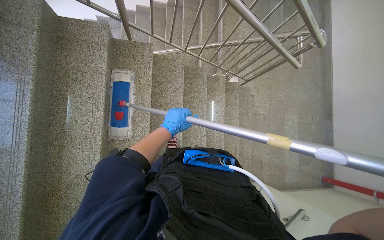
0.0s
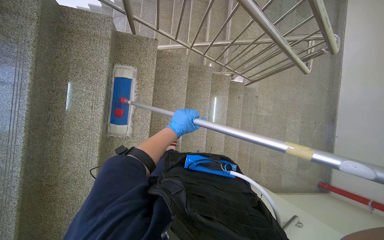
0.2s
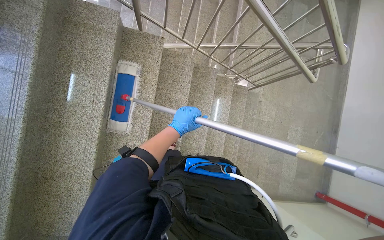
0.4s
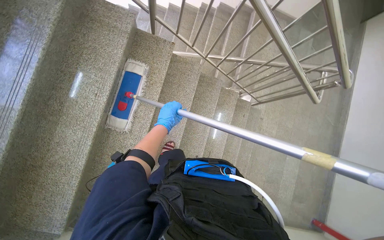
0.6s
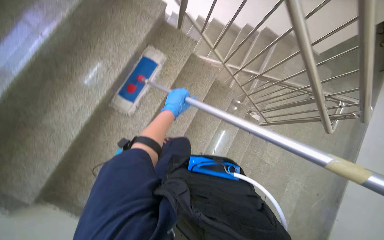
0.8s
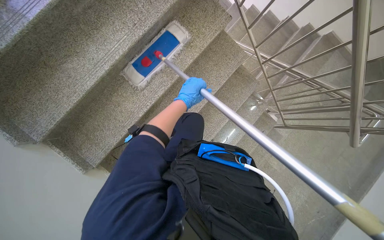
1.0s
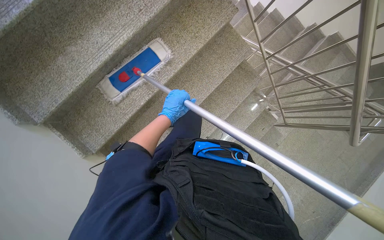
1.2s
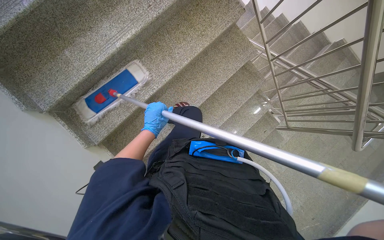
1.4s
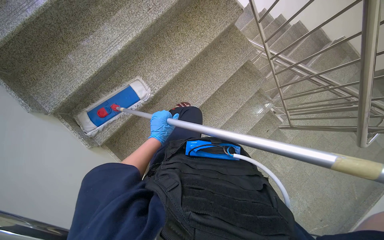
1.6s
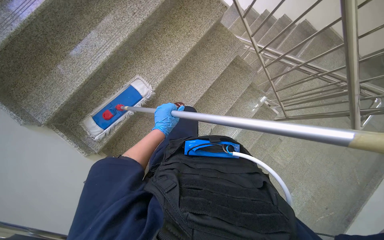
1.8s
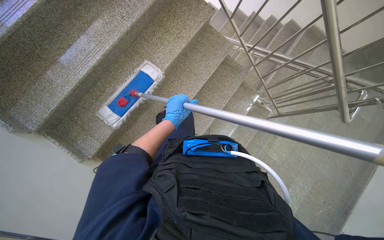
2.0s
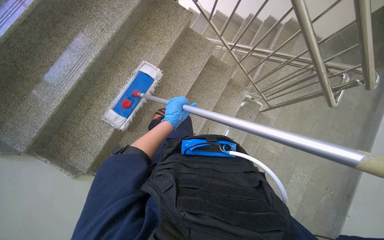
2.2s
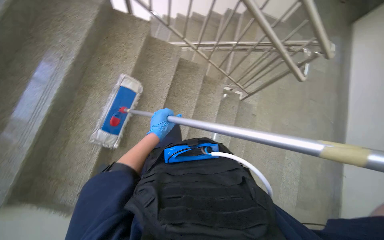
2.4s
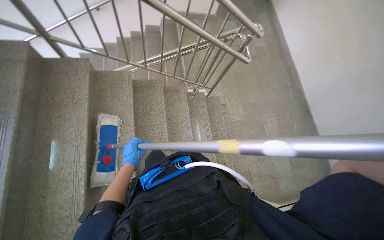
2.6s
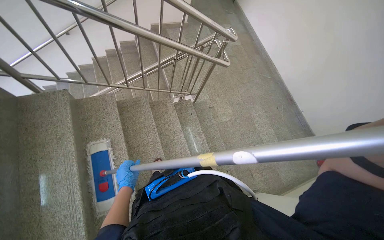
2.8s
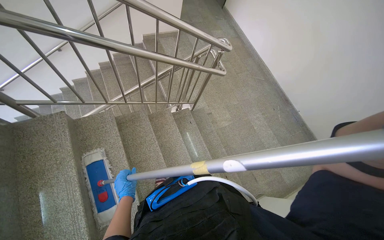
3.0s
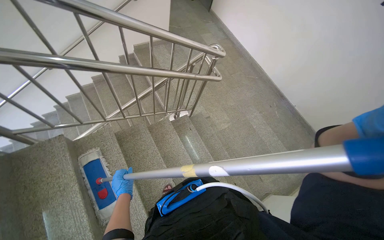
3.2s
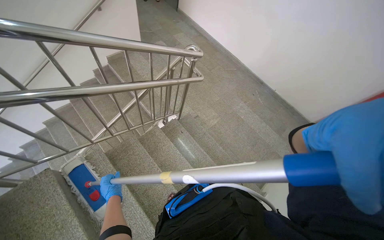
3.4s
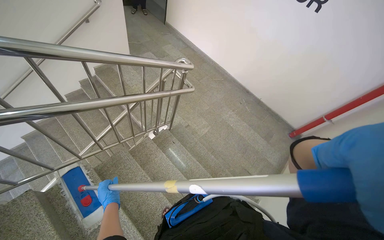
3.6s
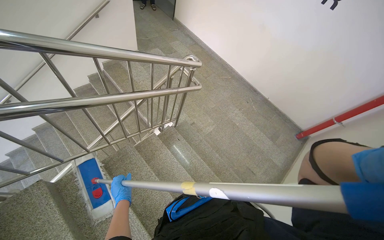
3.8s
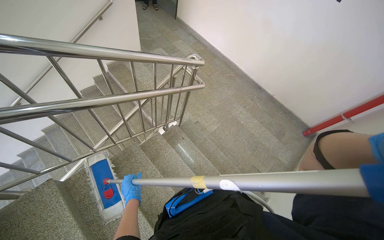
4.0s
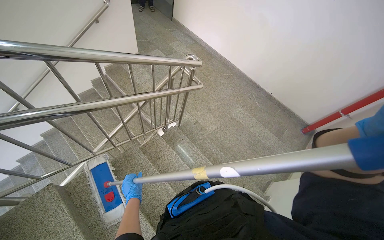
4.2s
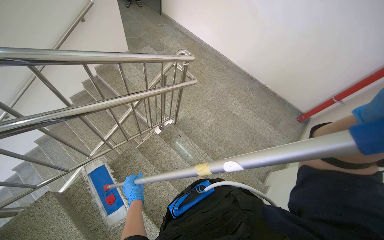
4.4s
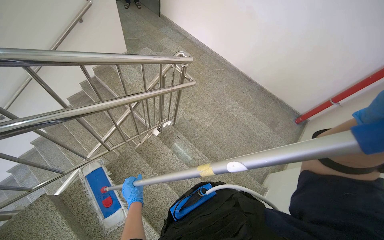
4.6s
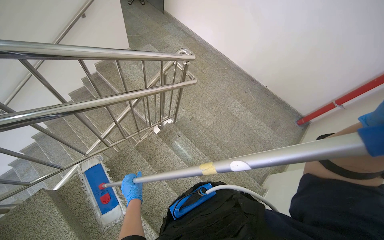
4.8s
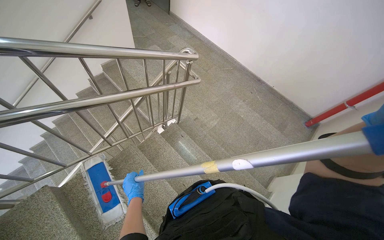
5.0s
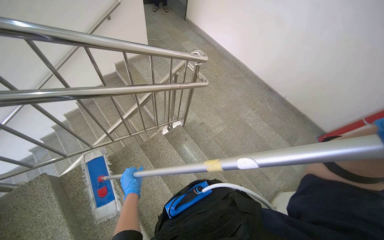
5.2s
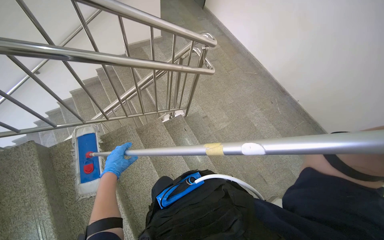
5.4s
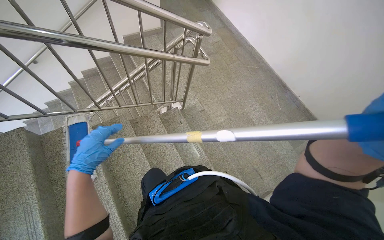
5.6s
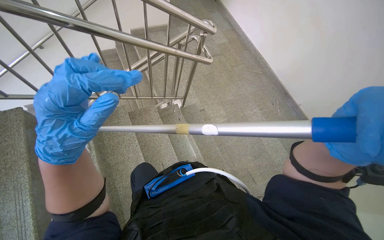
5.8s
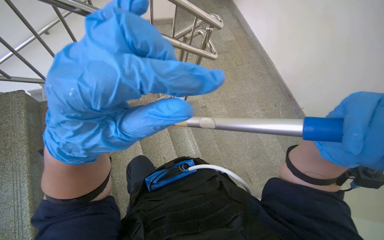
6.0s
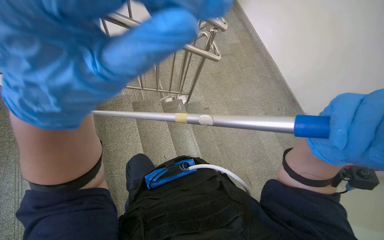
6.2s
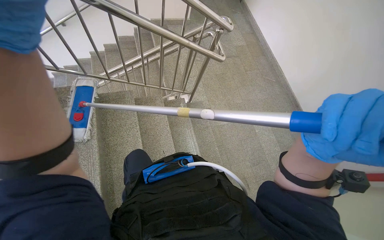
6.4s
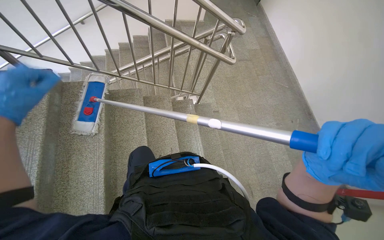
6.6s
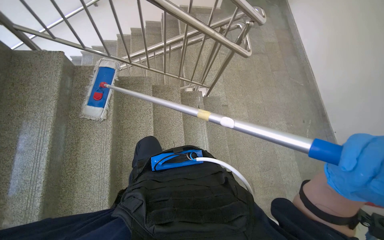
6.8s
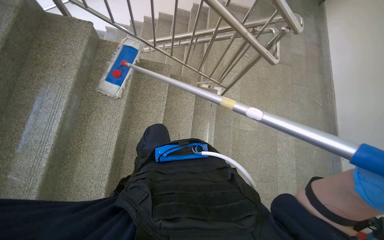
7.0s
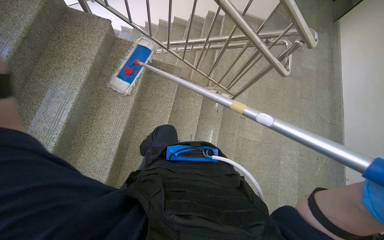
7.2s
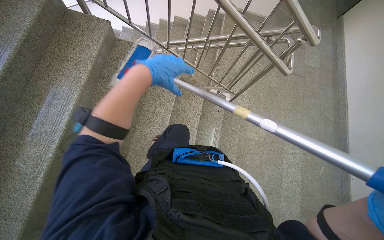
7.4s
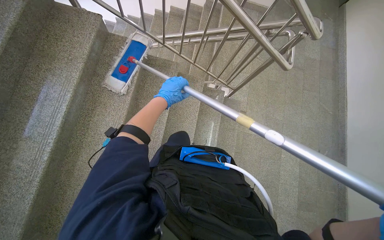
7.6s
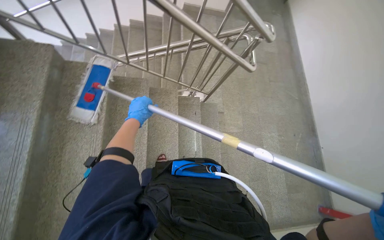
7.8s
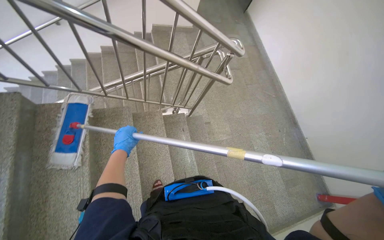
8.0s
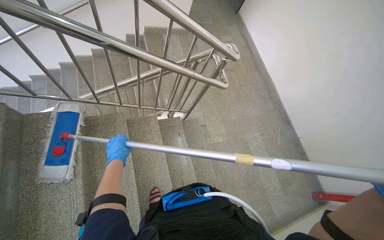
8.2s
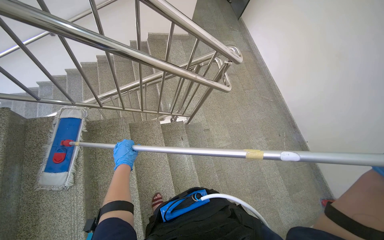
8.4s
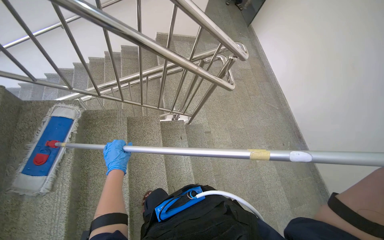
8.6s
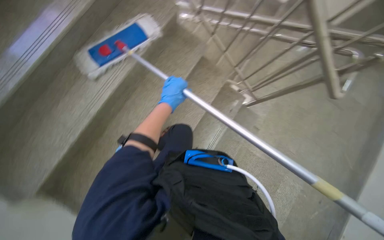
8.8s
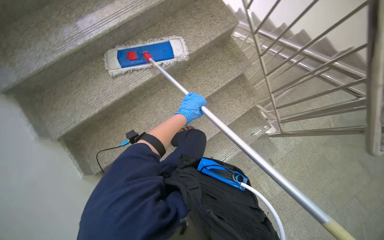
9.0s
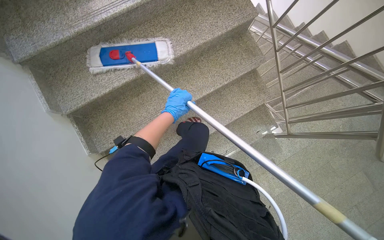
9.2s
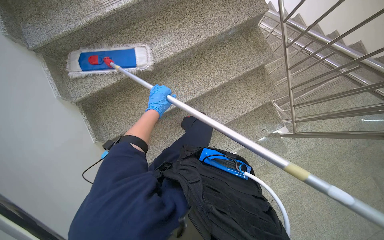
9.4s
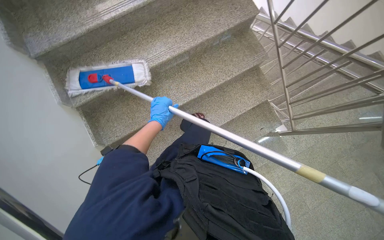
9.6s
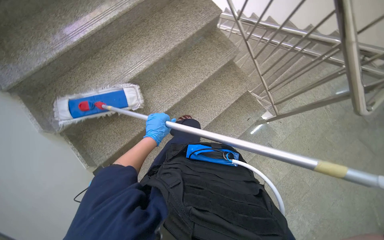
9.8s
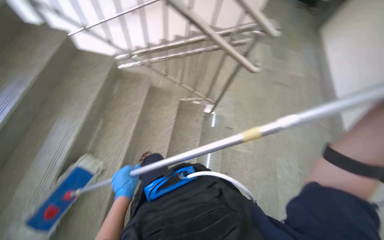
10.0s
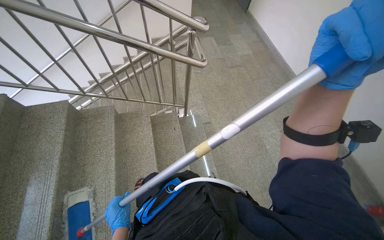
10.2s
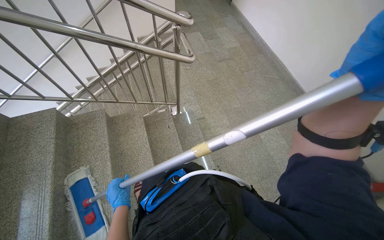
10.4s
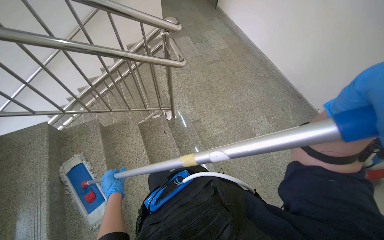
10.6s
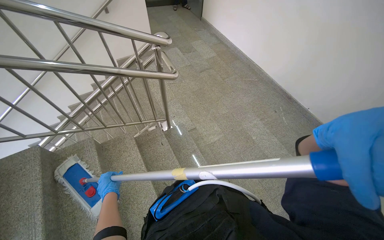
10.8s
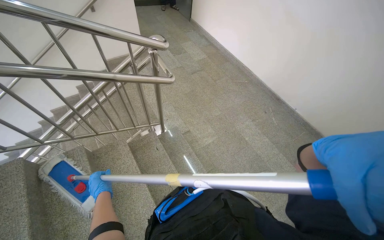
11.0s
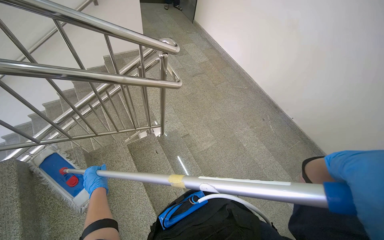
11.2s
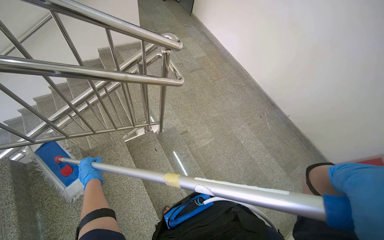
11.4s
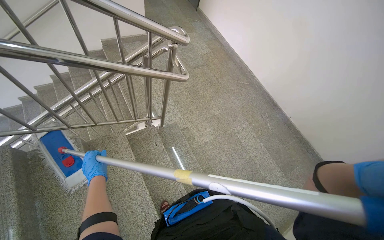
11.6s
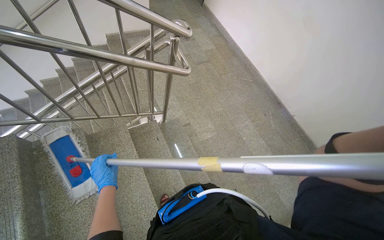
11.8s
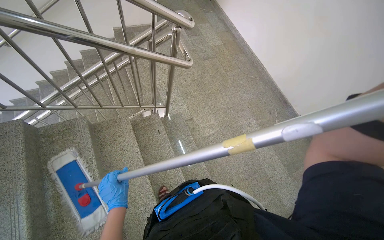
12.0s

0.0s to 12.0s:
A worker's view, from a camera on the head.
Job: mopping floor.
The whole recording: Mopping the staircase. The worker mops the staircase, moving down each step.
0.0s to 1.6s: The scene turns about 45 degrees clockwise in the picture.
1.6s to 3.0s: The wearer's head swings roughly 70 degrees to the right.
4.4s to 6.0s: The left hand travels to the right and nearer to the camera by some 50 cm.
6.0s to 7.6s: The head rotates about 30 degrees to the left.
9.0s to 10.4s: The wearer's head swings approximately 75 degrees to the right.
10.4s to 12.0s: The left hand goes to the left and returns, about 30 cm each way.

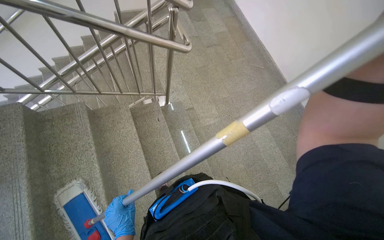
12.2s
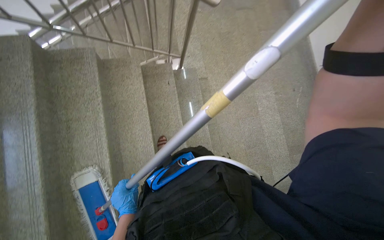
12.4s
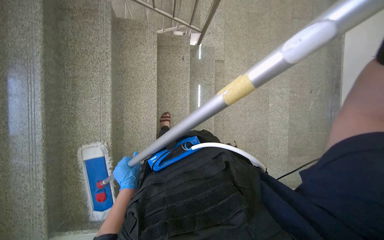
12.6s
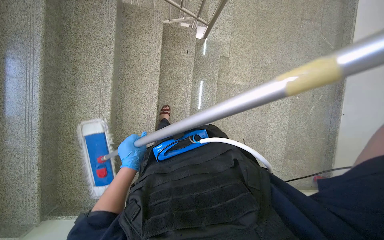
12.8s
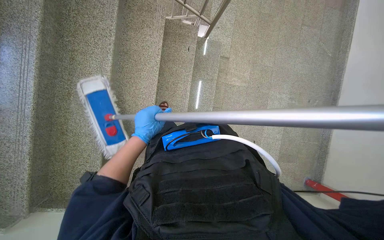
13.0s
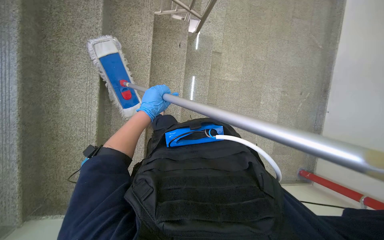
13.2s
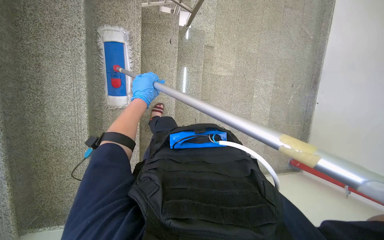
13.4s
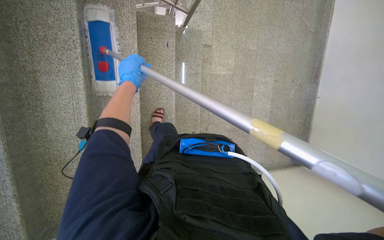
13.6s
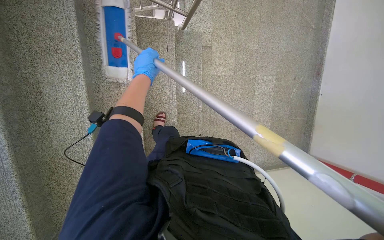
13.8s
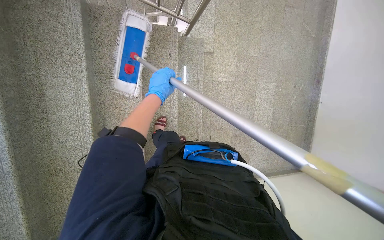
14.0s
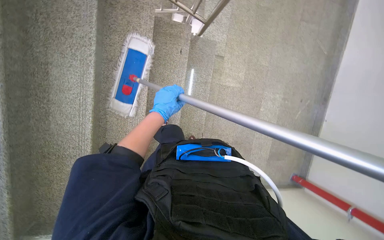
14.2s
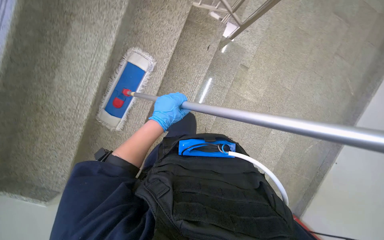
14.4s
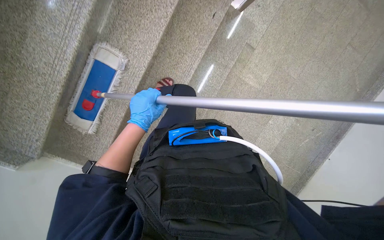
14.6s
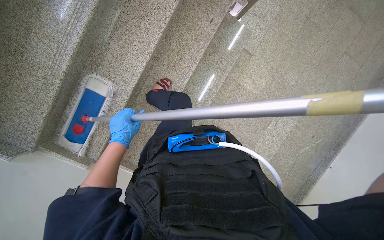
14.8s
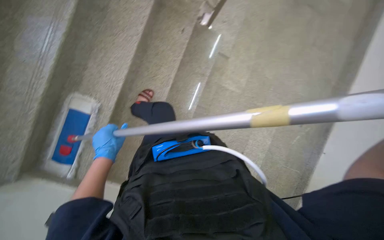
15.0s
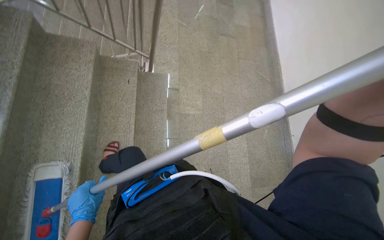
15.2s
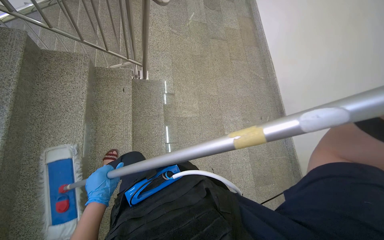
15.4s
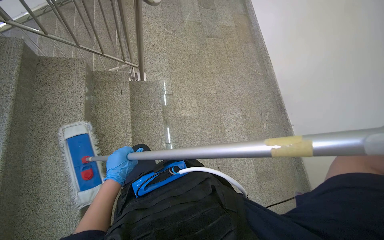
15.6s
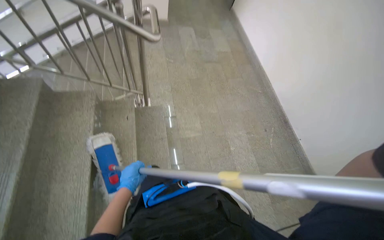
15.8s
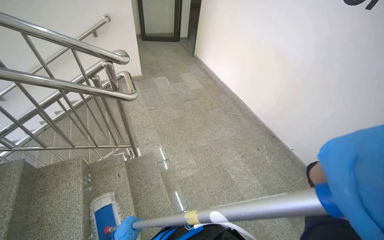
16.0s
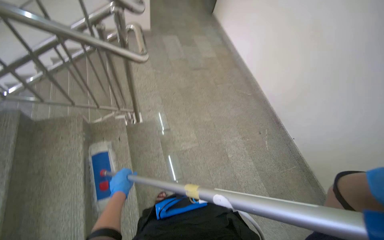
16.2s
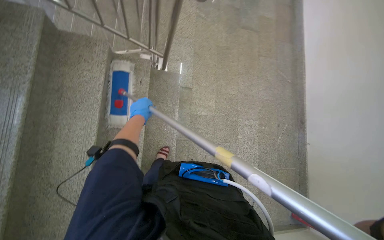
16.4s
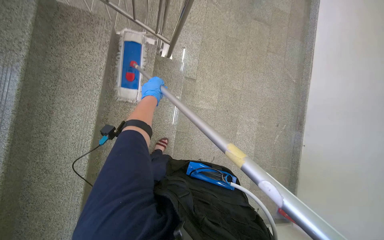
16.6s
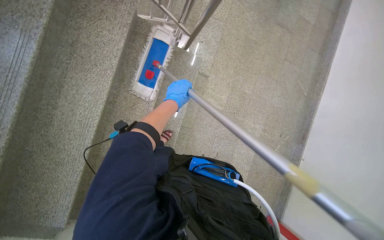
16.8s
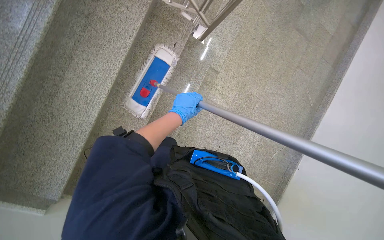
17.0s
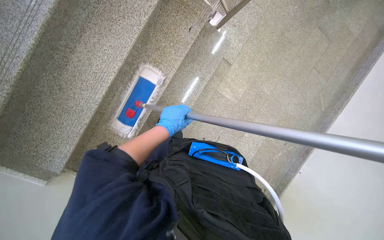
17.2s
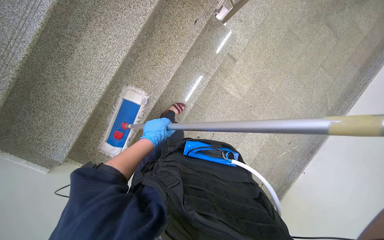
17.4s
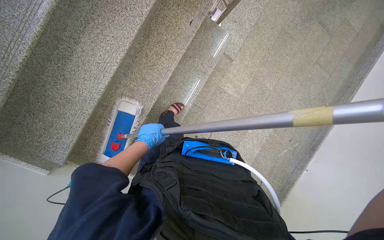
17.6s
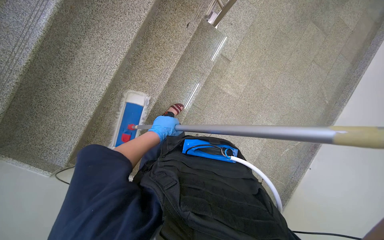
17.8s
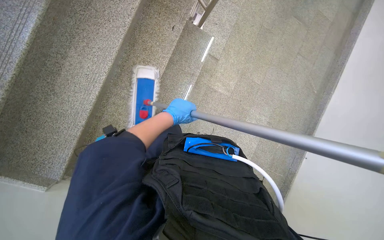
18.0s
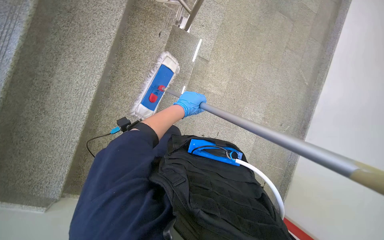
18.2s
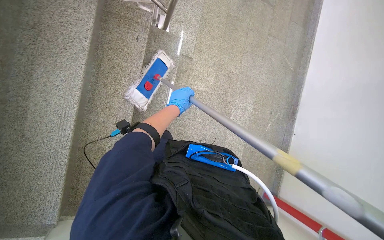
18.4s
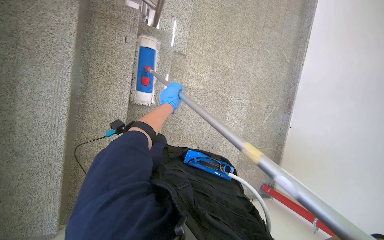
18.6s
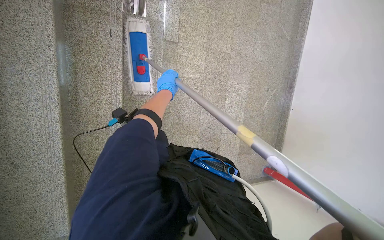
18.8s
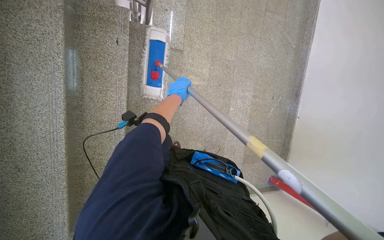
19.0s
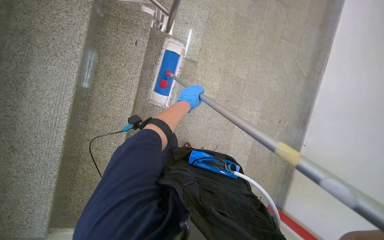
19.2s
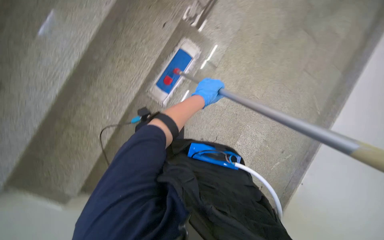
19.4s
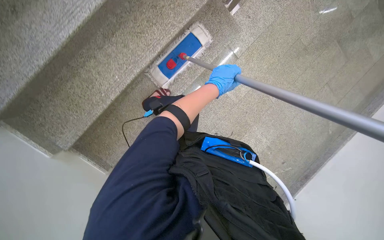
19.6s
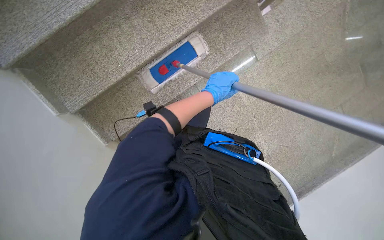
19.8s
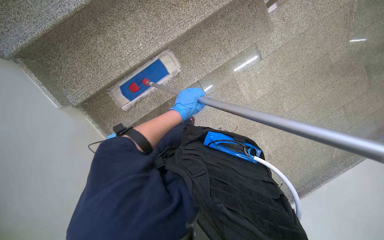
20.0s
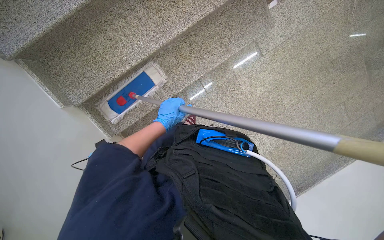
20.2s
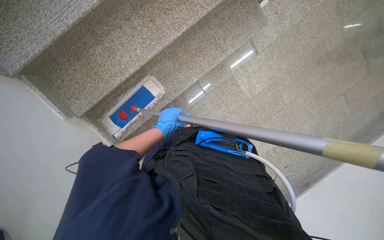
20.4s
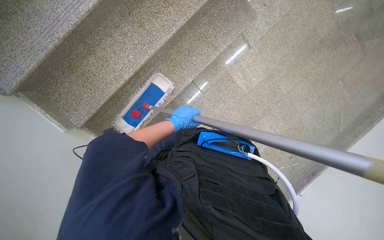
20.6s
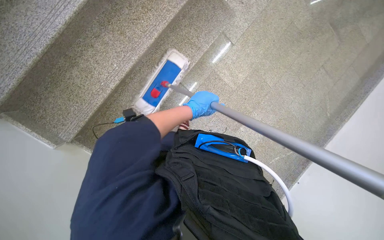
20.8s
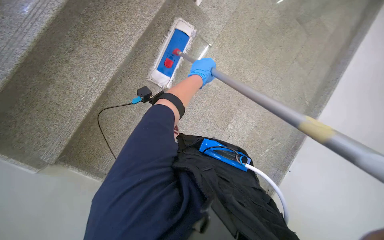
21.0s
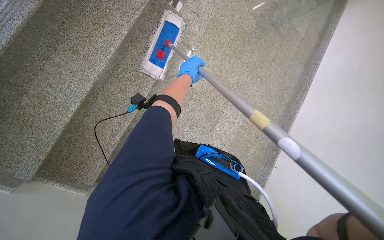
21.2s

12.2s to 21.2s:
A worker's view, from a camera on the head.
Job: mopping floor.
The whole recording: Mopping the staircase. The worker mops the staircase, moving down each step.
12.2s to 13.8s: The camera pitches downward, by about 30 degrees.
13.8s to 15.2s: The view tilts some 20 degrees upward.
18.2s to 19.8s: The scene rotates clockwise by roughly 30 degrees.
